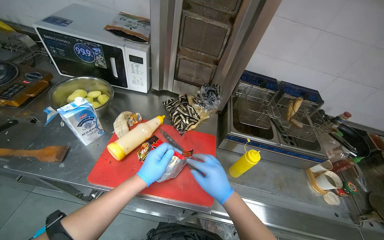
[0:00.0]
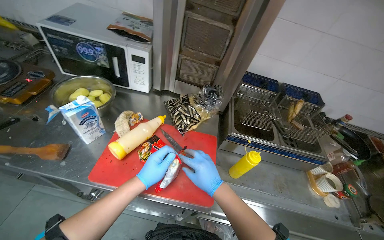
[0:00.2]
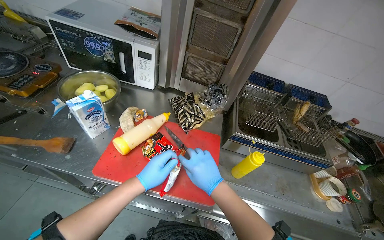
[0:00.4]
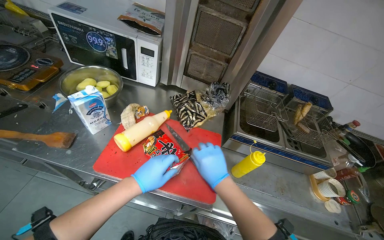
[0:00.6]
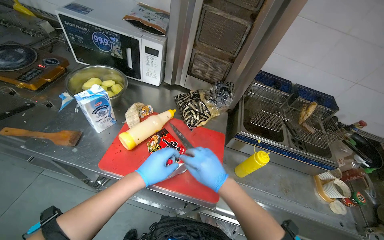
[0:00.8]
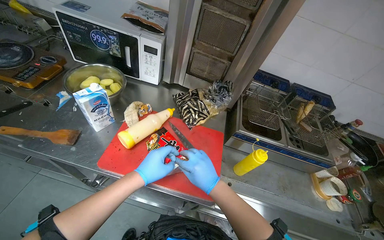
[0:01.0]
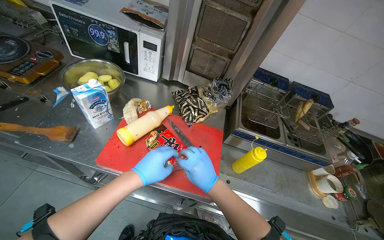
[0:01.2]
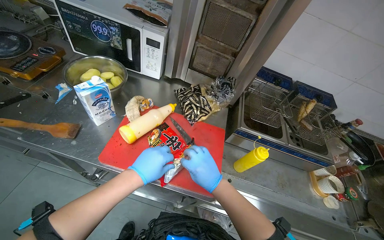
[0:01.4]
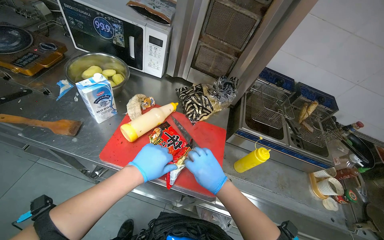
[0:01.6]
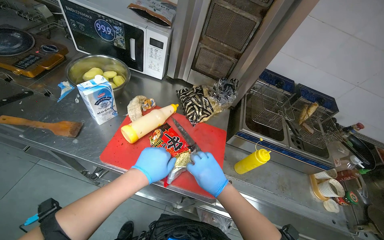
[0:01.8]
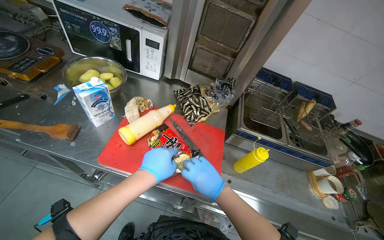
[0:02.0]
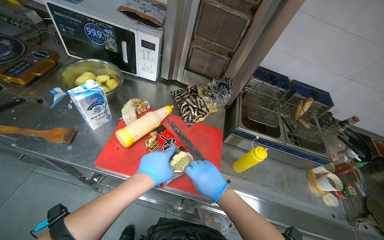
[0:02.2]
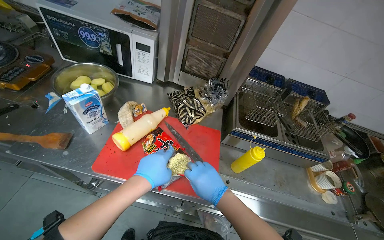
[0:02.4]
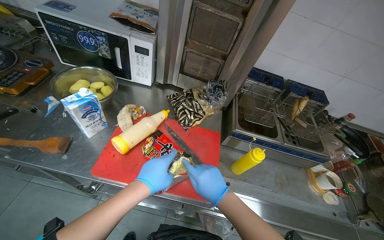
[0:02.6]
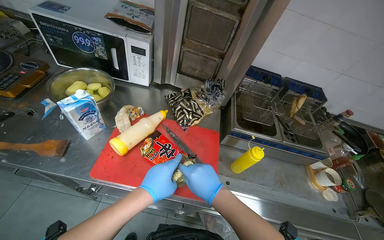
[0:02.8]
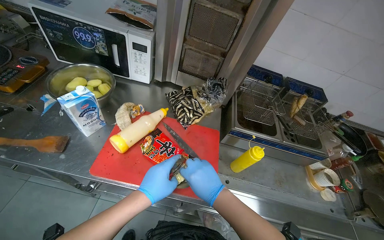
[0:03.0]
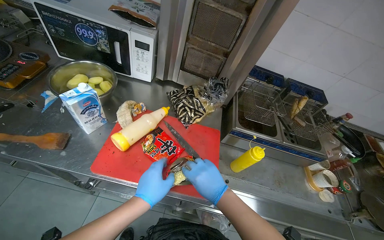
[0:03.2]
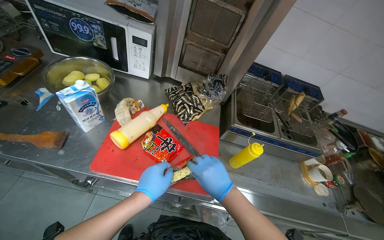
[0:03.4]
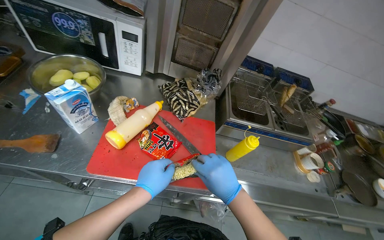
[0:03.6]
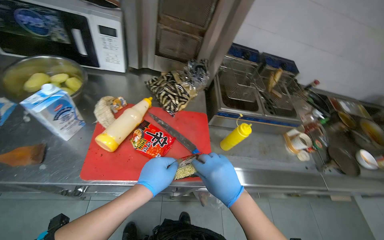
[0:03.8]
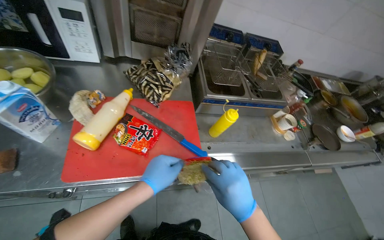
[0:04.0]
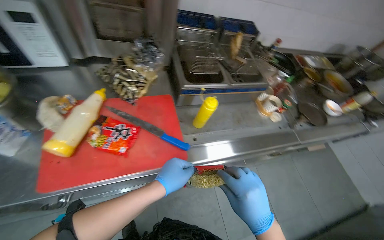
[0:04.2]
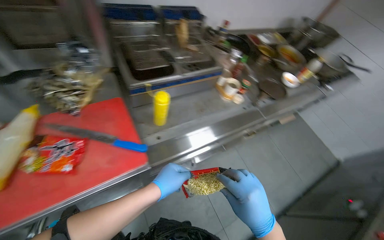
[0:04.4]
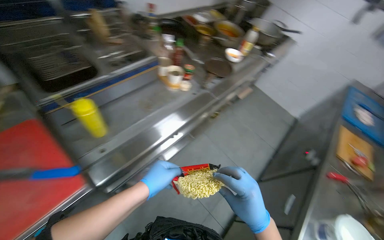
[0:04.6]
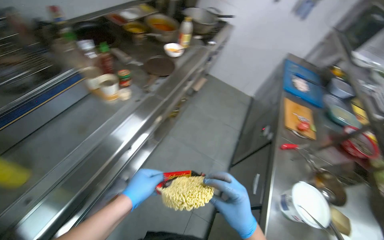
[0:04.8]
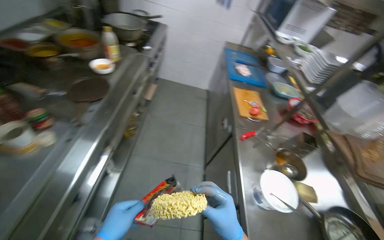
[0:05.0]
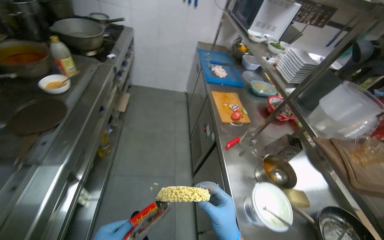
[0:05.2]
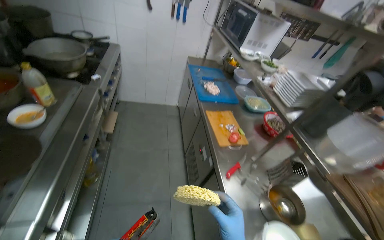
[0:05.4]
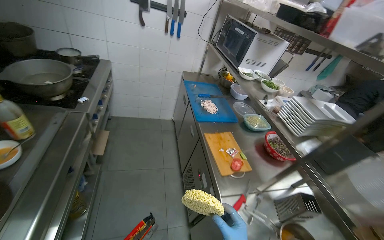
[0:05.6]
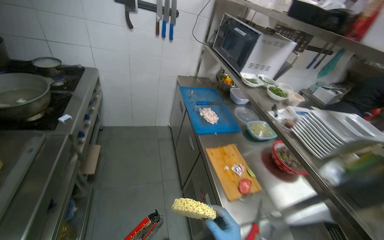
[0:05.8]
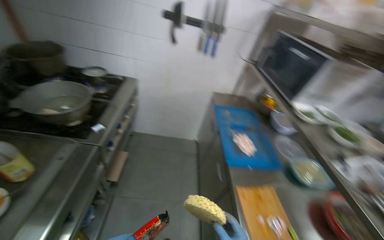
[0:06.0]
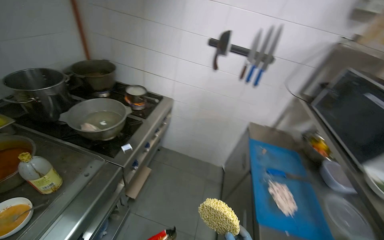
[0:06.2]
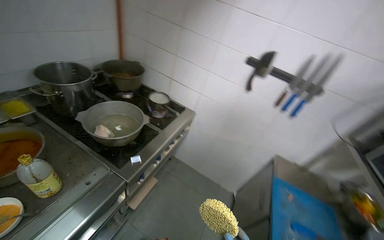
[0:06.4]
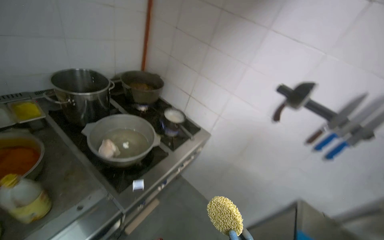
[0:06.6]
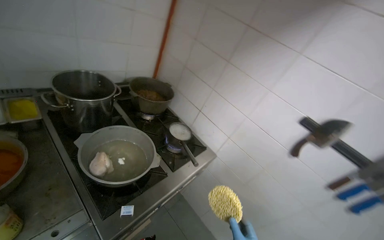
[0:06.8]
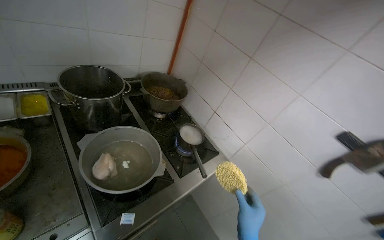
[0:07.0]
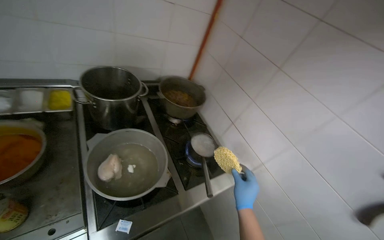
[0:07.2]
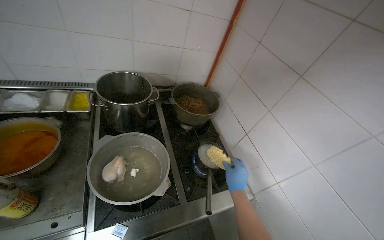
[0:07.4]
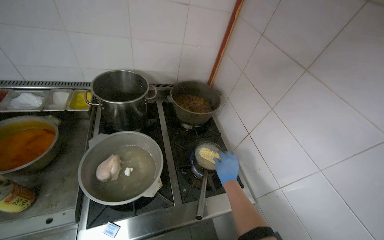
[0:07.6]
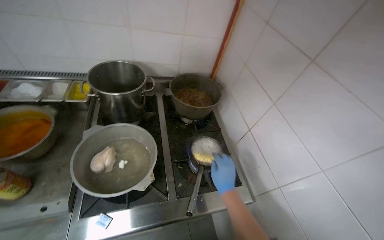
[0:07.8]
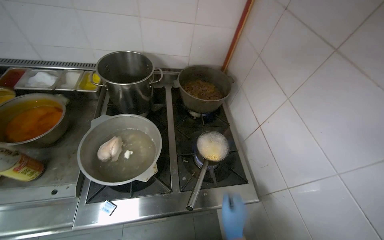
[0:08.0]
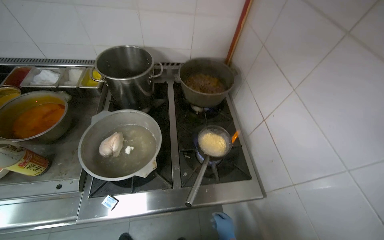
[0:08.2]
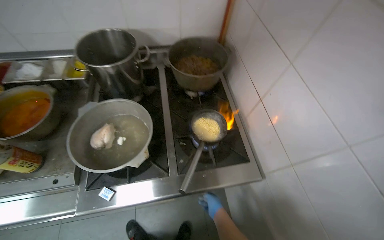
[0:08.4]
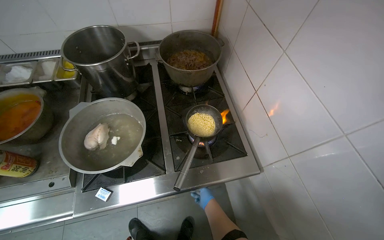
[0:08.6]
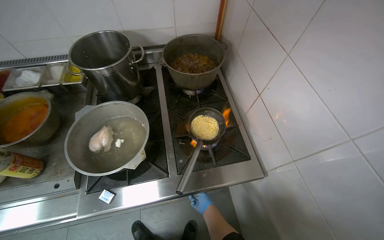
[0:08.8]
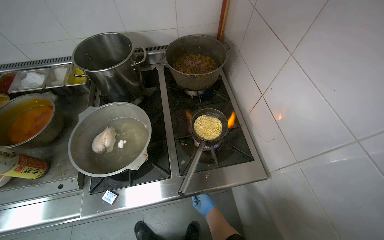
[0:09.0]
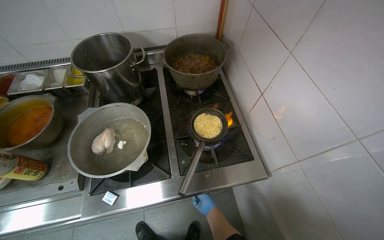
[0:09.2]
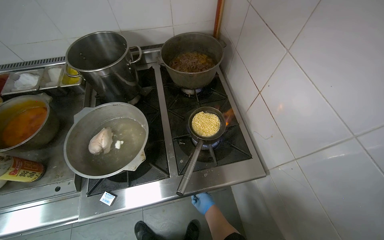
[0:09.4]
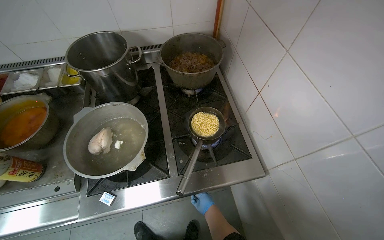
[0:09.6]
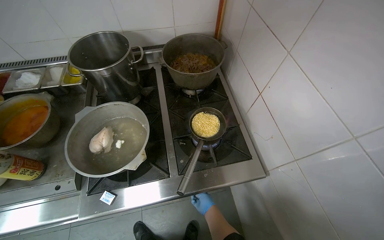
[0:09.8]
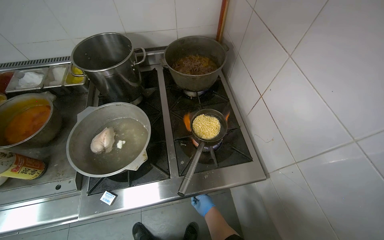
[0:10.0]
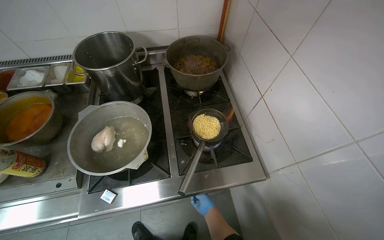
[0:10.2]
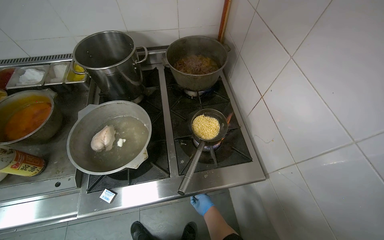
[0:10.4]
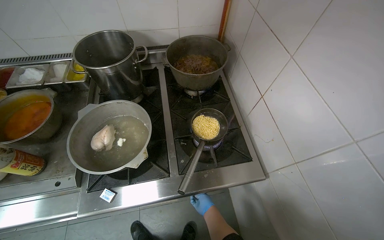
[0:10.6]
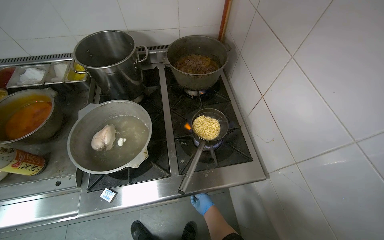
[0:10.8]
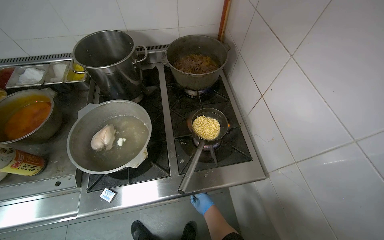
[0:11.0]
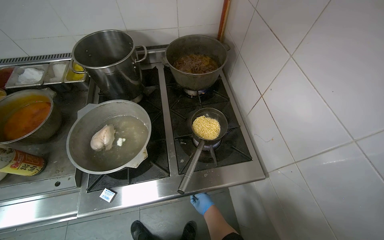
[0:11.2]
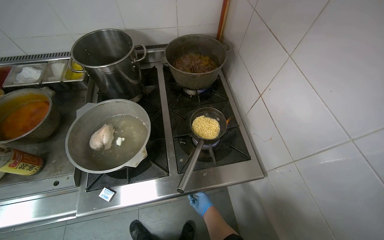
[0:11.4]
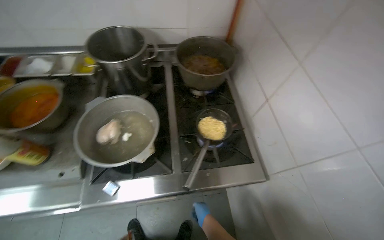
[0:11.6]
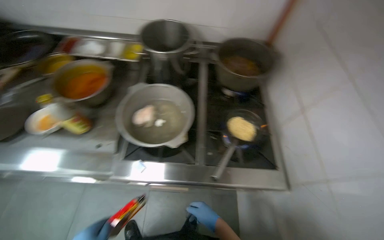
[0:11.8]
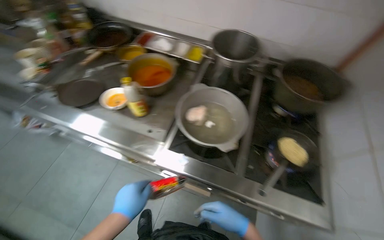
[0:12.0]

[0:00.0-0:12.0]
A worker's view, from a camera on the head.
Job: cooking food.
The whole recording: Cooking instant noodles. The worker opens instant noodle packages, places noodles in a pot on the stove, lights the burner, and adds seasoning.
0:00.0 to 0:03.0: The hands work in one place, with small movements.
0:03.0 to 0:04.4: The head turns to the right by approximately 35 degrees. The view tilts about 15 degrees downward.
0:04.4 to 0:06.0: The camera travels roughly 1 m. The wearer looks roughly 60 degrees further to the right.
0:06.0 to 0:07.6: The wearer moves roughly 90 cm. The head turns to the left by roughly 75 degrees. The view tilts about 15 degrees upward.
0:10.4 to 0:12.0: The wearer looks some 30 degrees further to the left.

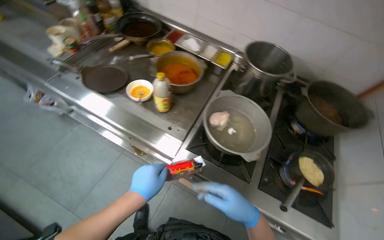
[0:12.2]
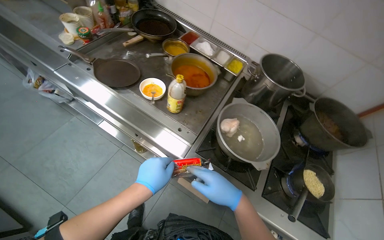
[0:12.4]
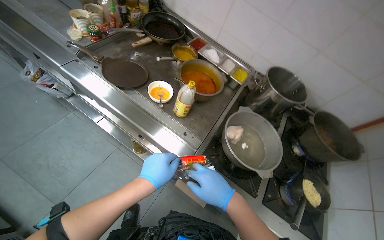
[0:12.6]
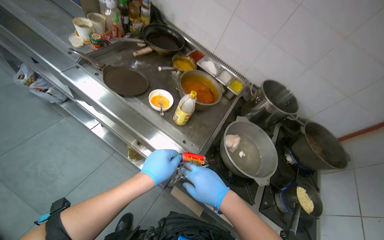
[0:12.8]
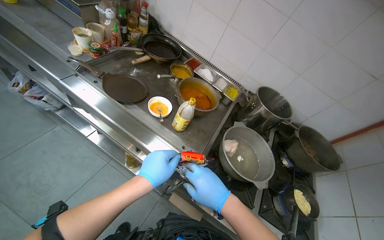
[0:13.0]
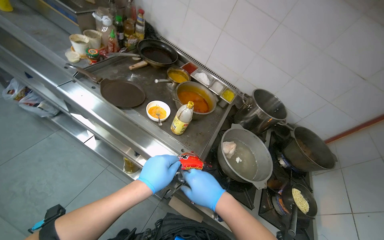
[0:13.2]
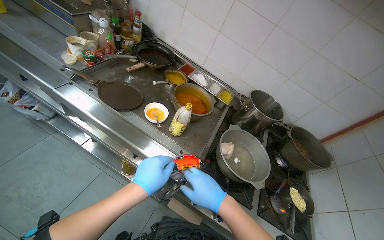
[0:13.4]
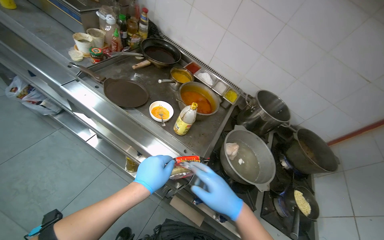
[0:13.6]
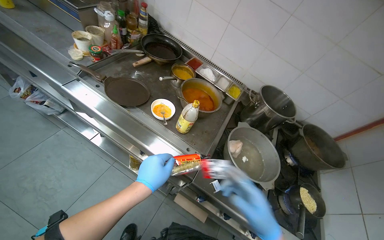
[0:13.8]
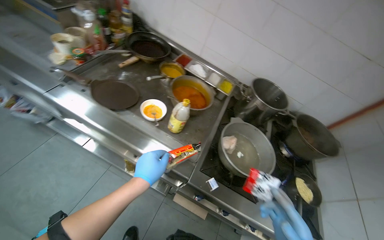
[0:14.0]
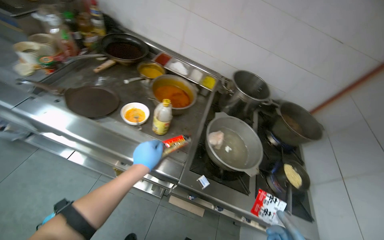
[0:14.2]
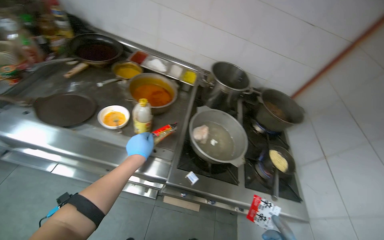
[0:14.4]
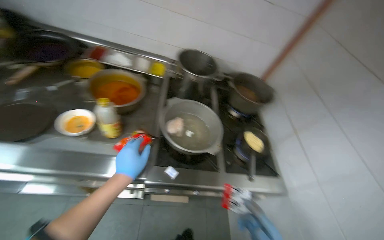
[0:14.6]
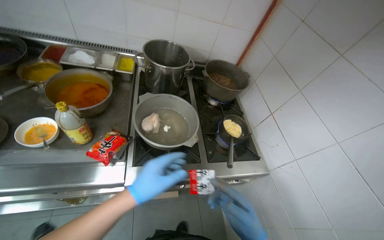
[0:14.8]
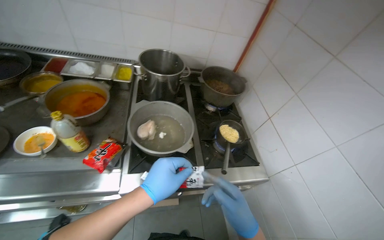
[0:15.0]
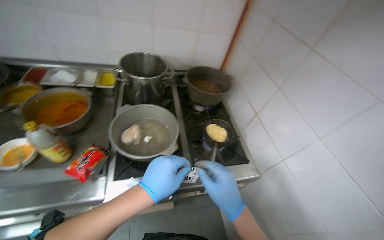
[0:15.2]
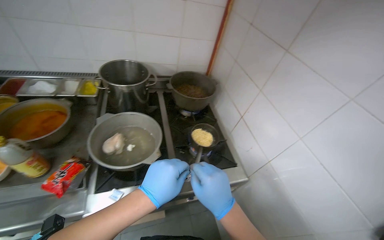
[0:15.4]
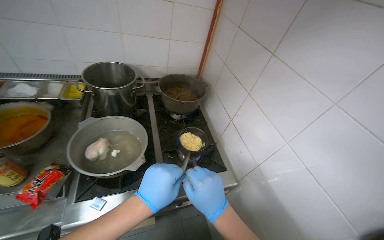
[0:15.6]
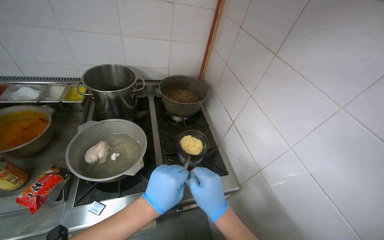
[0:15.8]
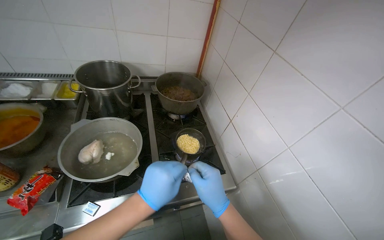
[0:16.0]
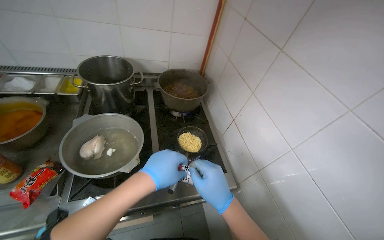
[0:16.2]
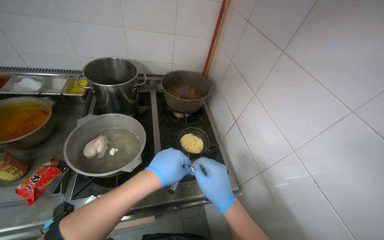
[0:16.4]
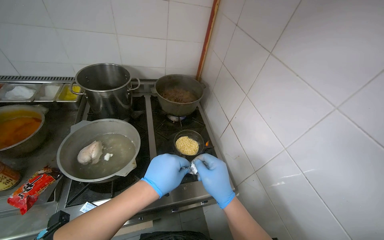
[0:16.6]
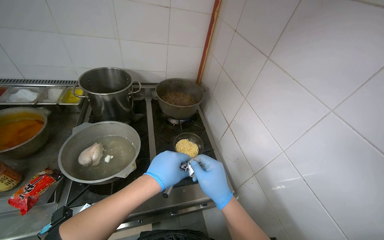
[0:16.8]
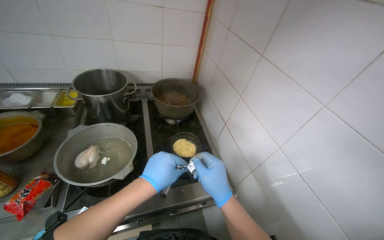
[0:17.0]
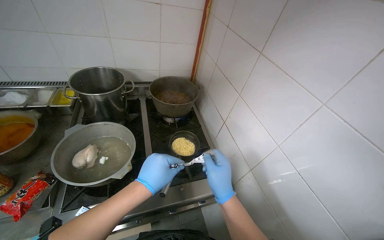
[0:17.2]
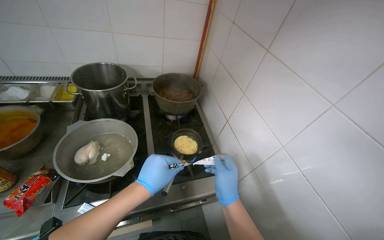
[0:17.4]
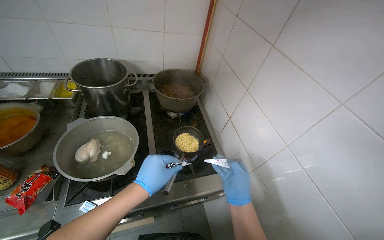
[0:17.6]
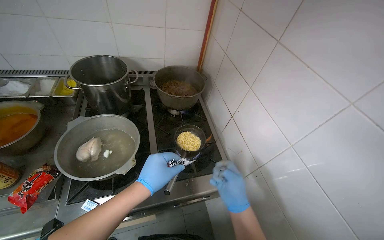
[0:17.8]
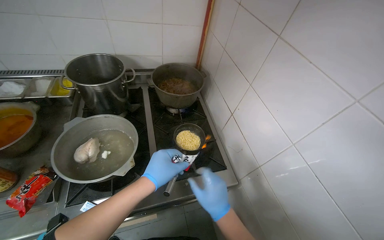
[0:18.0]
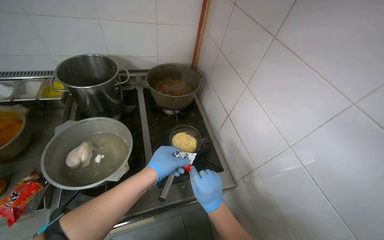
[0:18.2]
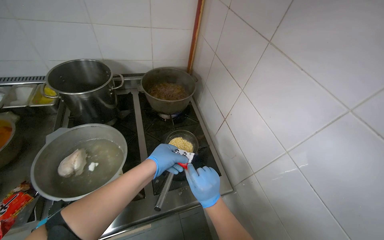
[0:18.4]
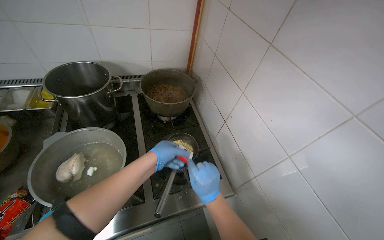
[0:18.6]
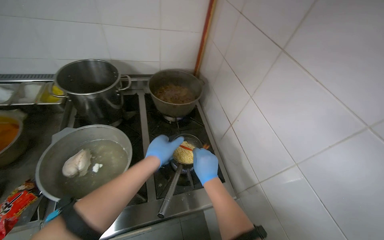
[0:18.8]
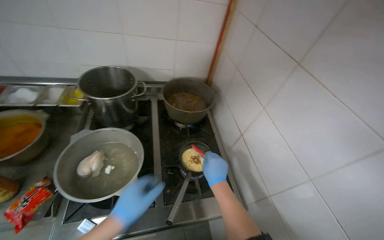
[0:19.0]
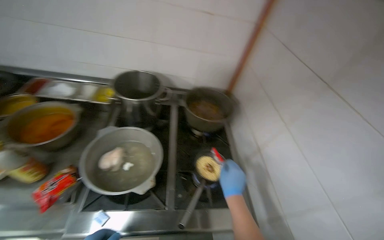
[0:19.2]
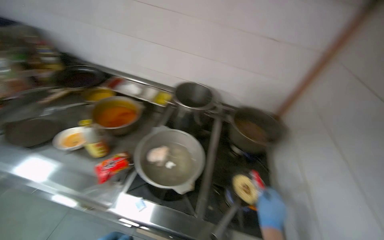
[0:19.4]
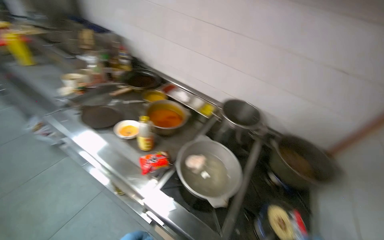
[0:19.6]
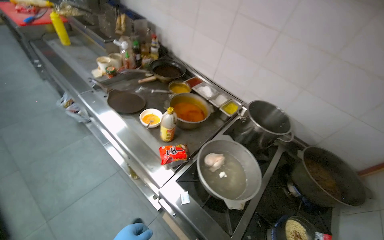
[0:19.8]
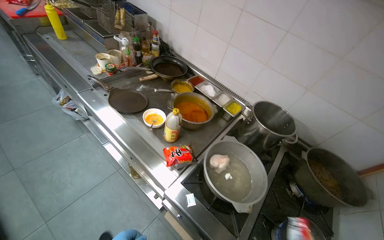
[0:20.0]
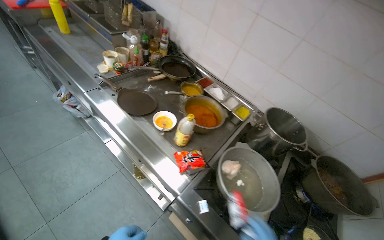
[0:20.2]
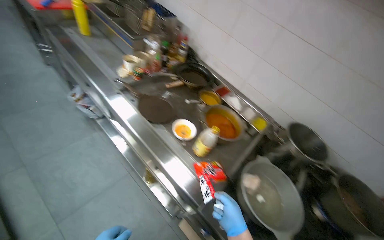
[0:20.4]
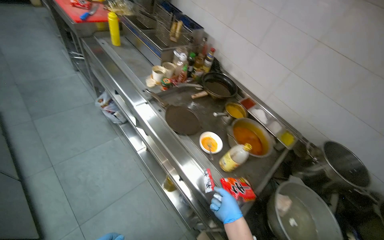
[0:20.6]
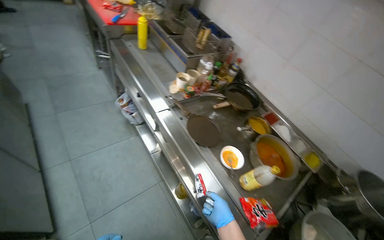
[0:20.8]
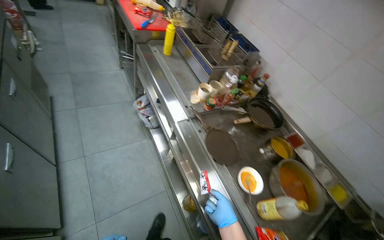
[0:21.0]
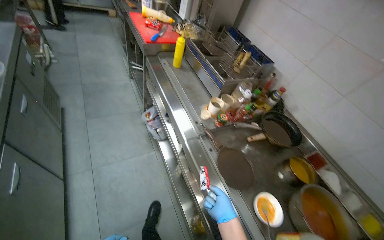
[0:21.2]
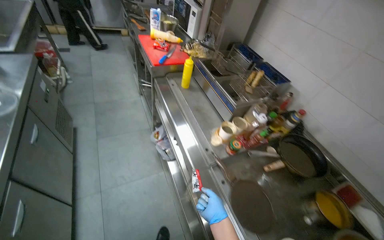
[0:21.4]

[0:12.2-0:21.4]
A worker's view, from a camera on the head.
Job: cooking food.
The whole recording: Cooking instant noodles. The worker opens instant noodle packages, places noodles in a pot on the stove, lights the burner, and adds seasoning.
0:13.8 to 0:15.2: The wearer's head swings some 40 degrees to the right.
0:16.8 to 0:18.4: The two hands go approximately 15 cm farther from the camera.
0:18.4 to 0:19.8: The head rotates some 60 degrees to the left.
0:19.8 to 0:21.4: The camera is carried roughly 80 cm. The head rotates about 25 degrees to the left.
